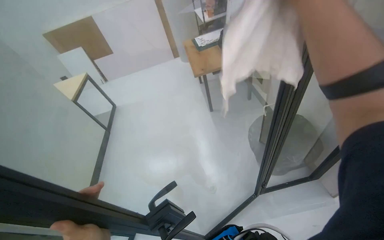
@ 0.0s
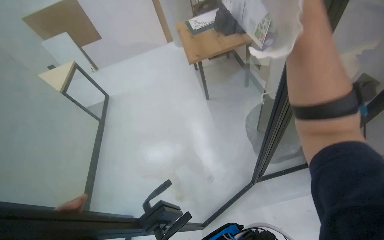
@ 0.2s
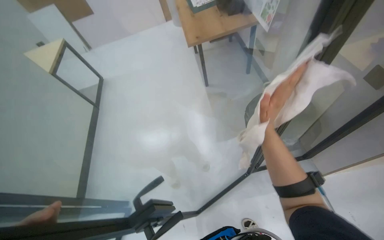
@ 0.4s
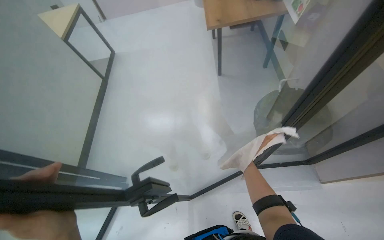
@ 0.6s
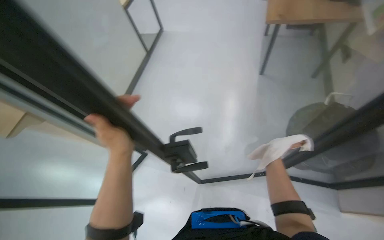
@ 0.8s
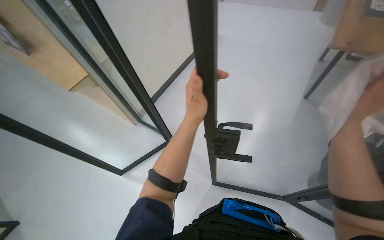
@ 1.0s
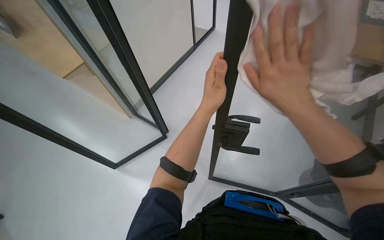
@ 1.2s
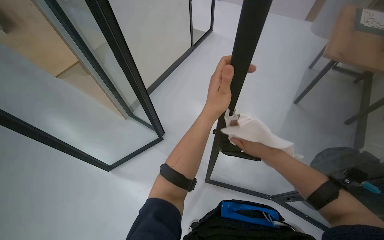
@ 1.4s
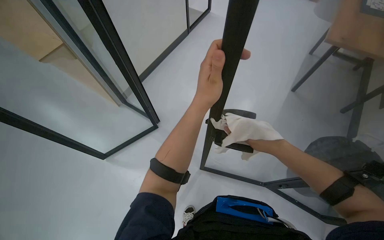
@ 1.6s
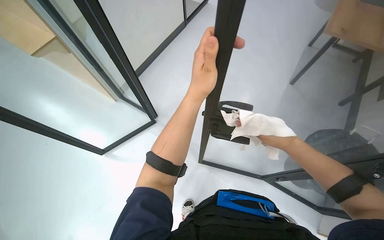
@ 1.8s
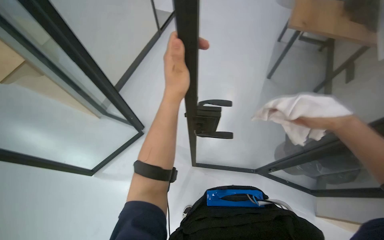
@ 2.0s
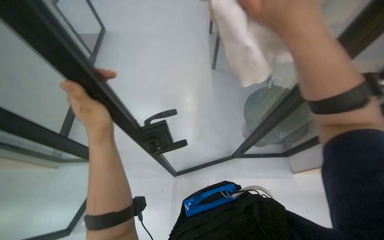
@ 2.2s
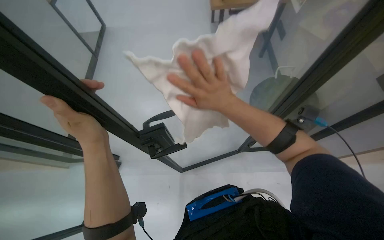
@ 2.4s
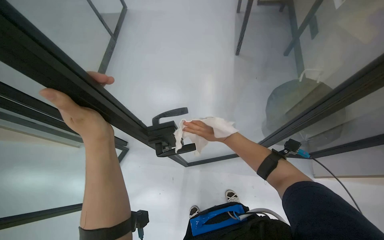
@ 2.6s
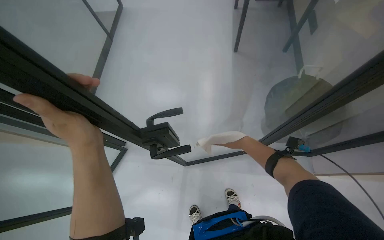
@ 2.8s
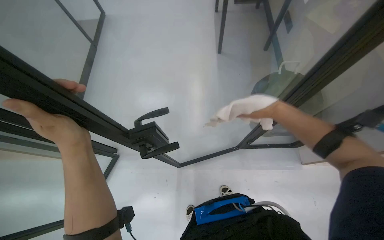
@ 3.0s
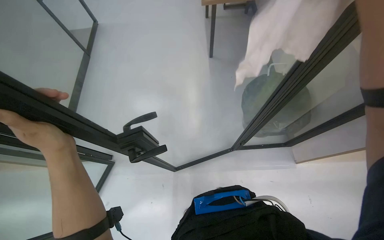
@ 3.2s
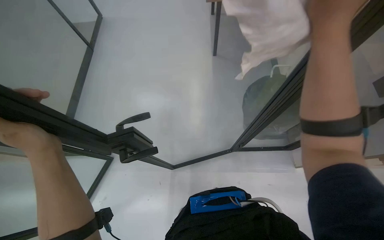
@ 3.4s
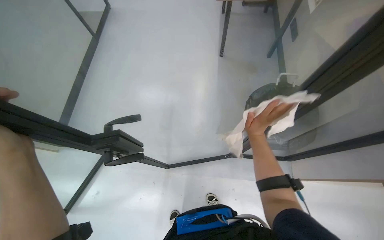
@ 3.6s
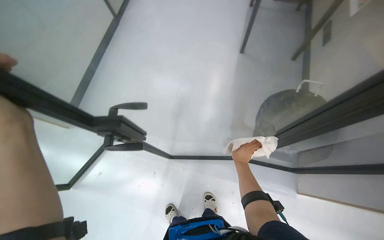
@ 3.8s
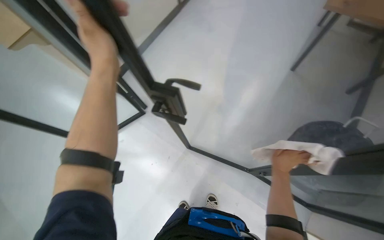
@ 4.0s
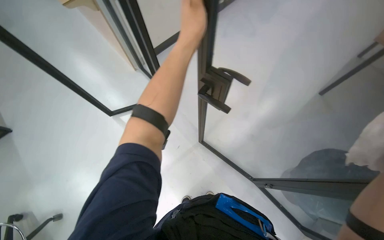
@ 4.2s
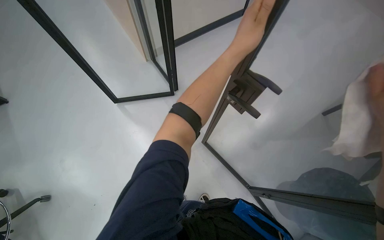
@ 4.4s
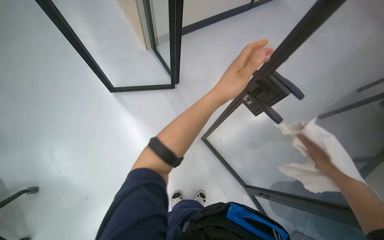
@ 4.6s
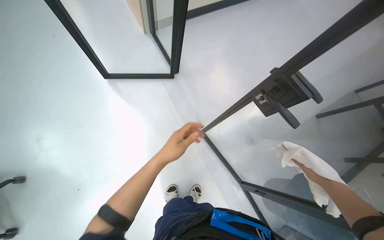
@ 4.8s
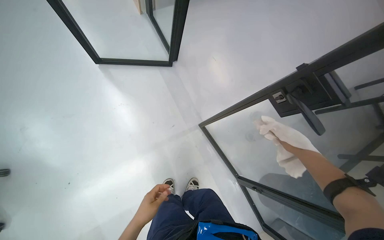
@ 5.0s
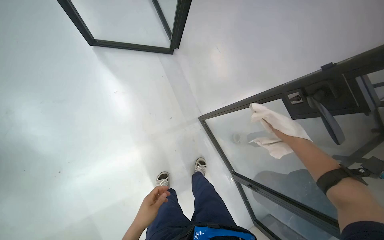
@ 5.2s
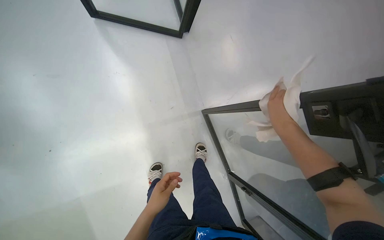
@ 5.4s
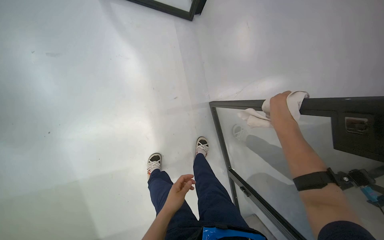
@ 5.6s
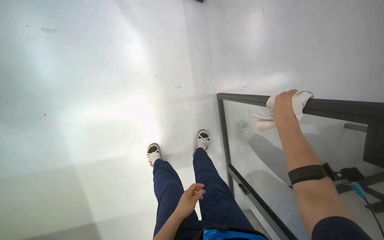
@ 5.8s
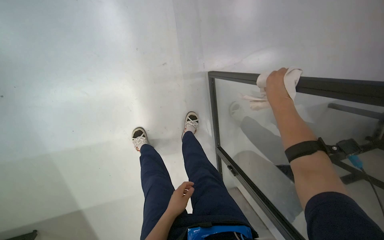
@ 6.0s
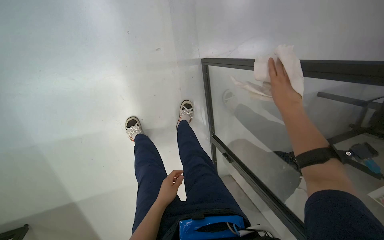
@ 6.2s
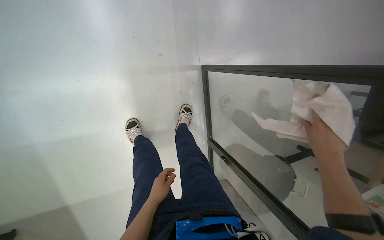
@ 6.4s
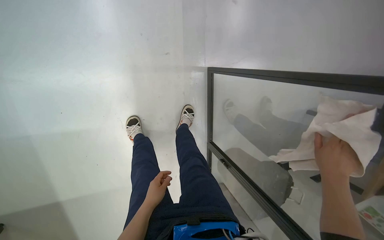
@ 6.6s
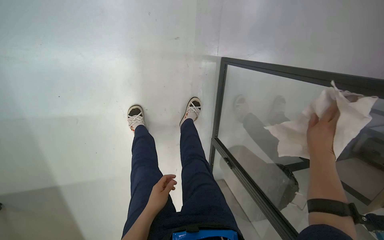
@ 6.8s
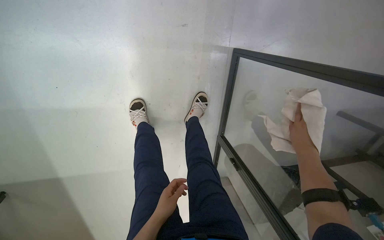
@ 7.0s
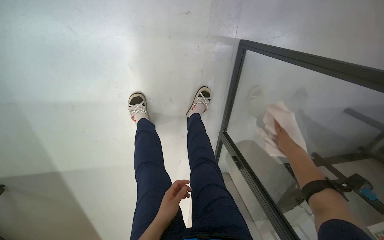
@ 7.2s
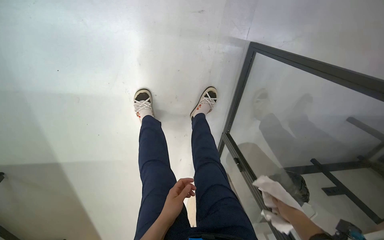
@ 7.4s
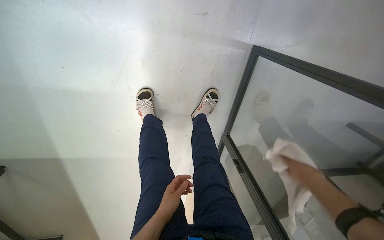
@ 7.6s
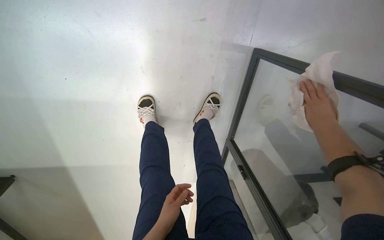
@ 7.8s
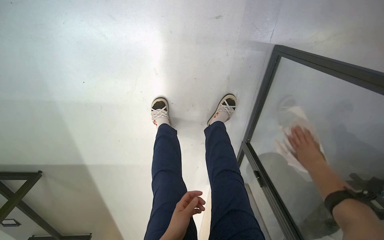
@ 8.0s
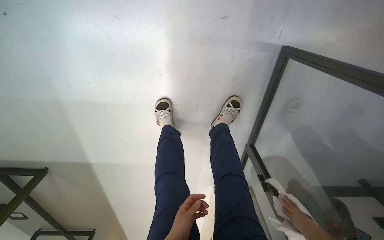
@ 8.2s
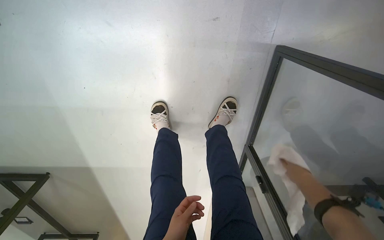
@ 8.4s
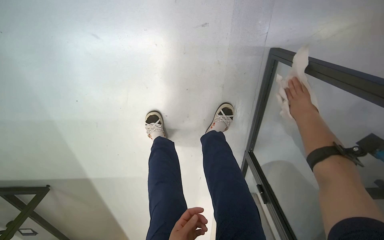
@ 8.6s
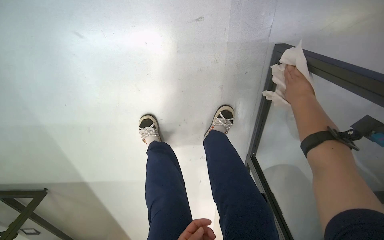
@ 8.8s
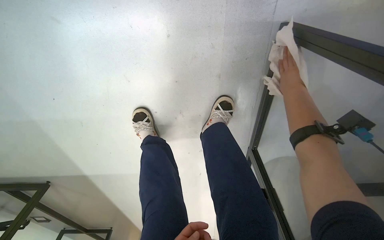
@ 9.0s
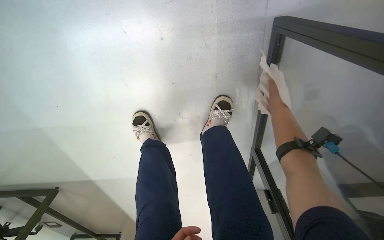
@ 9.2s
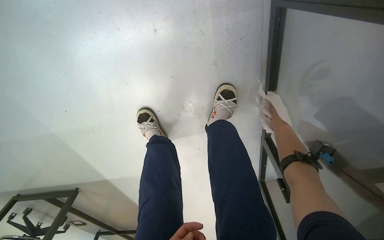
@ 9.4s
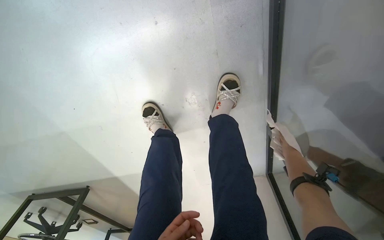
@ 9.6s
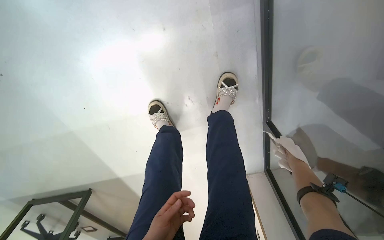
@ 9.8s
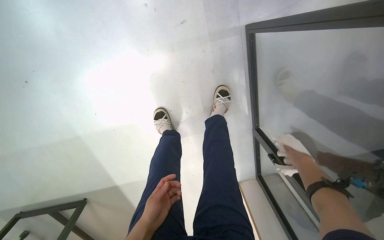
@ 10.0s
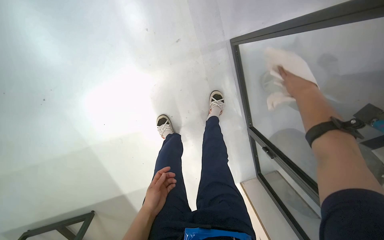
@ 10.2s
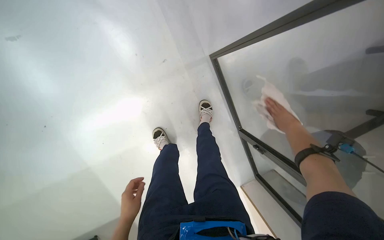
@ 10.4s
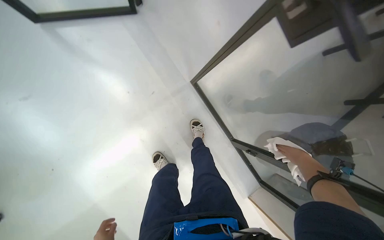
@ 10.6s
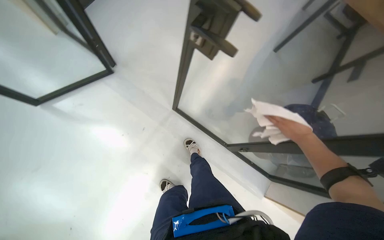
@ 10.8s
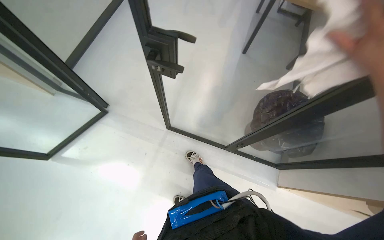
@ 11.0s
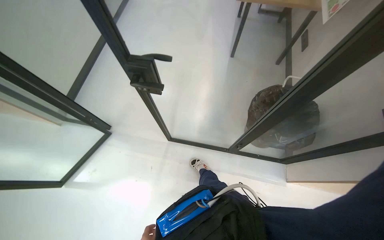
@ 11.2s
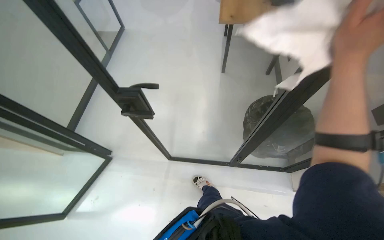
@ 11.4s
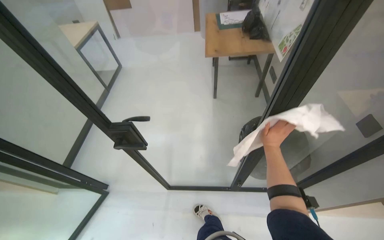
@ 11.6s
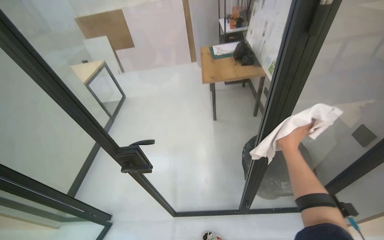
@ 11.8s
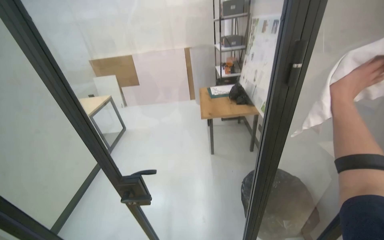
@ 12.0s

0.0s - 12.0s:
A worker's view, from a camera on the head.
Job: wiping surfaces.
The whole recording: Wiping glass door and frame. The worker wipes the glass door and its frame with a white cloth.
0.0s - 1.6s: The head turns to the left by some 30 degrees. The view tips downward by roughly 30 degrees.
1.6s - 3.0s: The head turns to the right by some 40 degrees.
3.0s - 4.4s: The scene rotates clockwise by about 55 degrees.
4.4s - 6.0s: The camera is carried roughly 40 cm. The camera pitches downward, by approximately 30 degrees. Everything in view rotates about 25 degrees clockwise.
6.0s - 7.6s: The right hand moves down the picture, approximately 40 cm.
7.6s - 9.0s: The view swings some 20 degrees to the left.
9.0s - 10.4s: The camera is carried roughly 60 cm. The camera pitches upward, by some 30 degrees.
10.4s - 12.0s: The camera travels some 60 cm. The view tilts approximately 65 degrees upward. Everything in view rotates roughly 65 degrees counterclockwise.

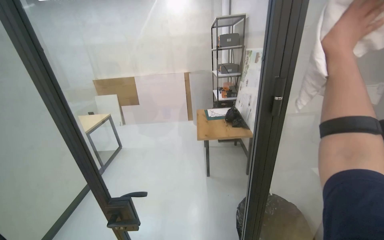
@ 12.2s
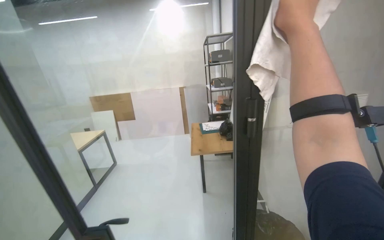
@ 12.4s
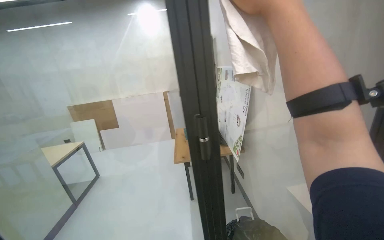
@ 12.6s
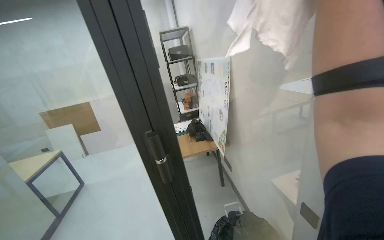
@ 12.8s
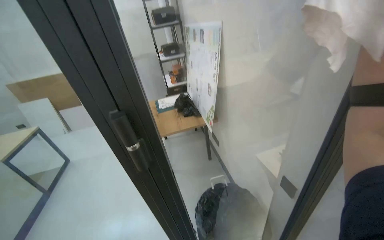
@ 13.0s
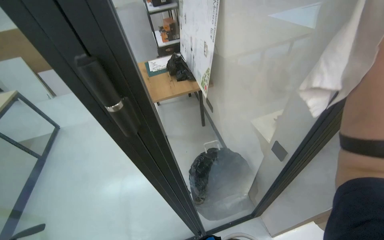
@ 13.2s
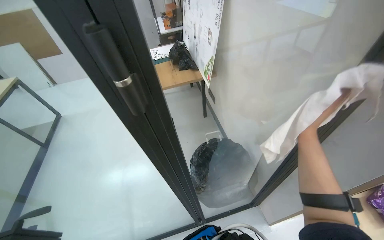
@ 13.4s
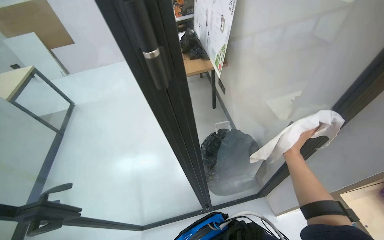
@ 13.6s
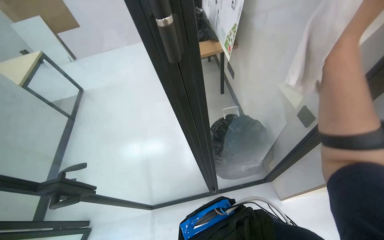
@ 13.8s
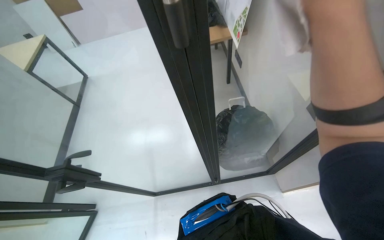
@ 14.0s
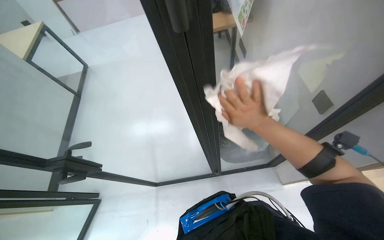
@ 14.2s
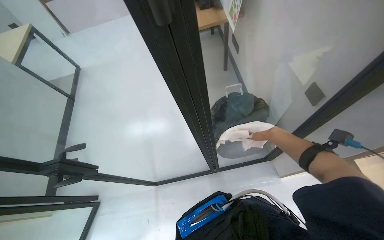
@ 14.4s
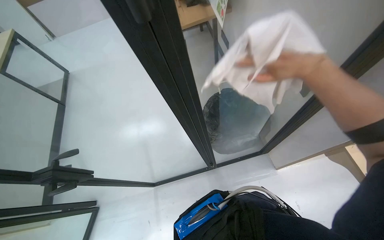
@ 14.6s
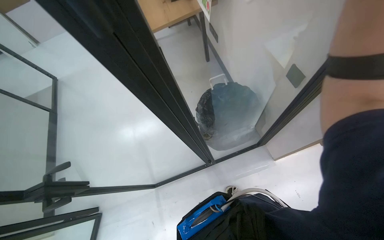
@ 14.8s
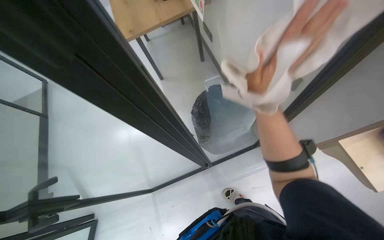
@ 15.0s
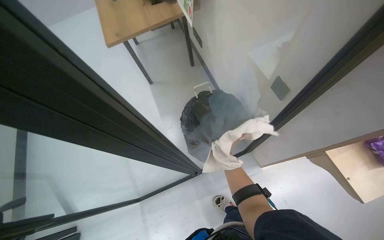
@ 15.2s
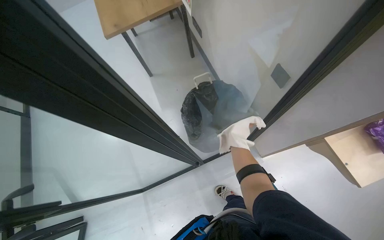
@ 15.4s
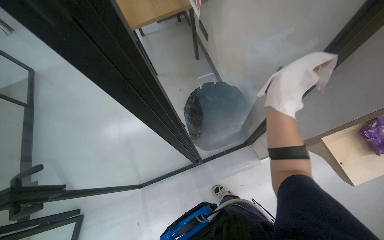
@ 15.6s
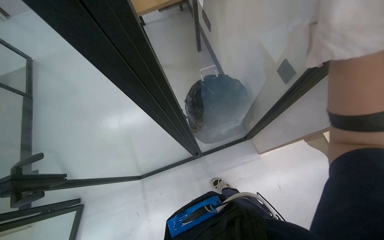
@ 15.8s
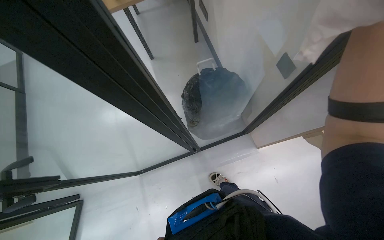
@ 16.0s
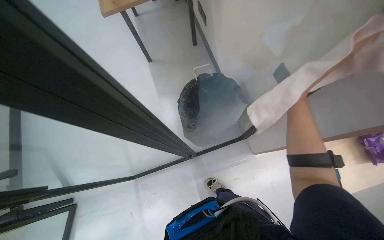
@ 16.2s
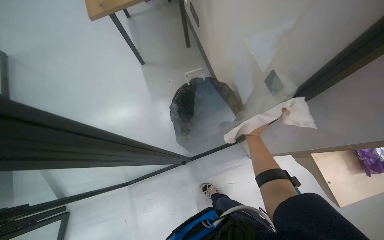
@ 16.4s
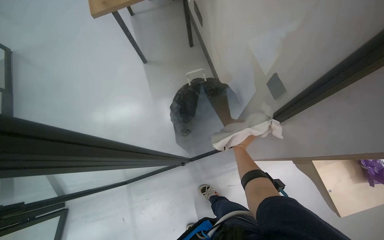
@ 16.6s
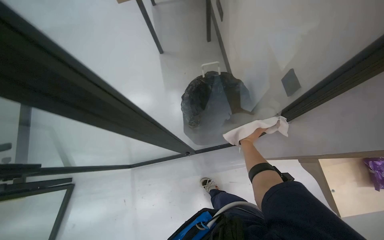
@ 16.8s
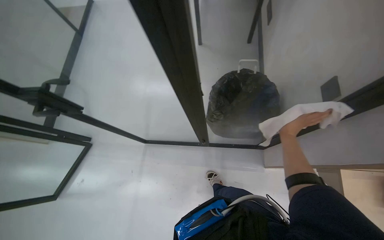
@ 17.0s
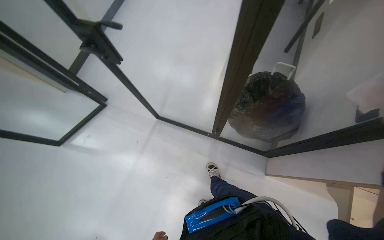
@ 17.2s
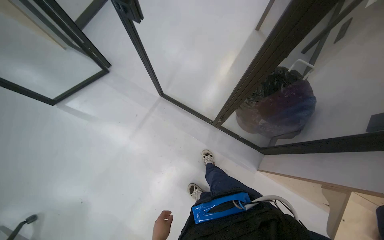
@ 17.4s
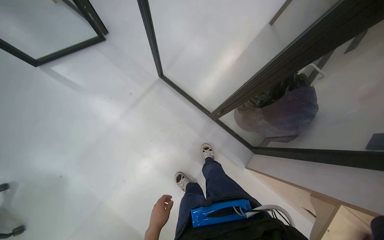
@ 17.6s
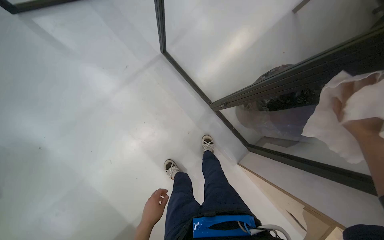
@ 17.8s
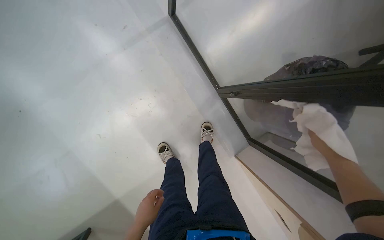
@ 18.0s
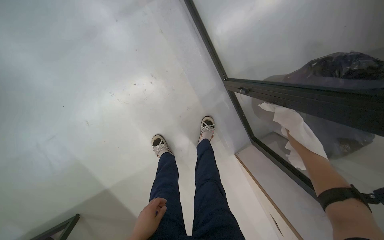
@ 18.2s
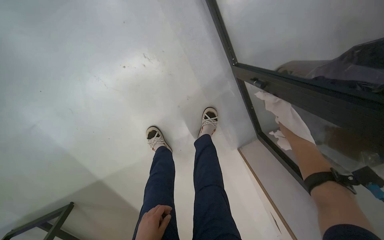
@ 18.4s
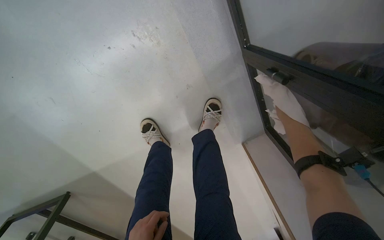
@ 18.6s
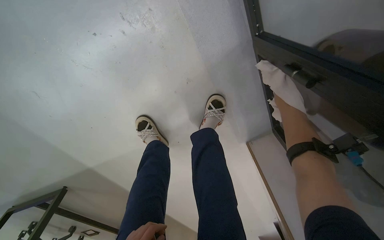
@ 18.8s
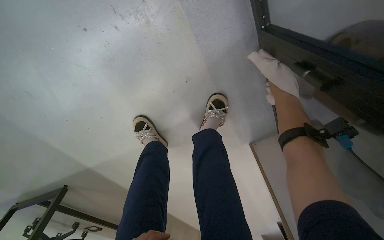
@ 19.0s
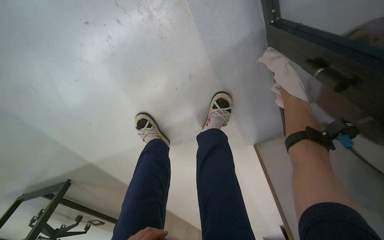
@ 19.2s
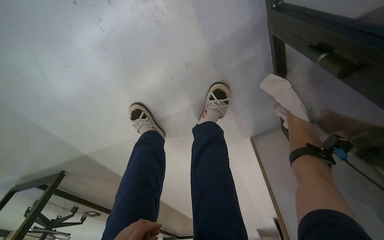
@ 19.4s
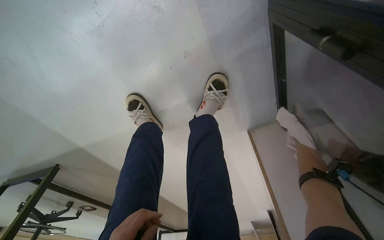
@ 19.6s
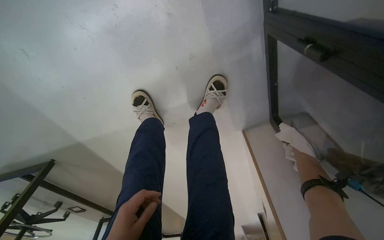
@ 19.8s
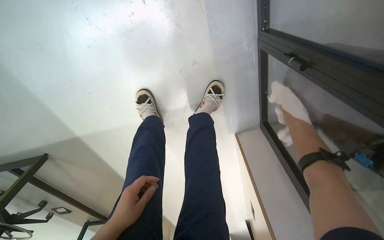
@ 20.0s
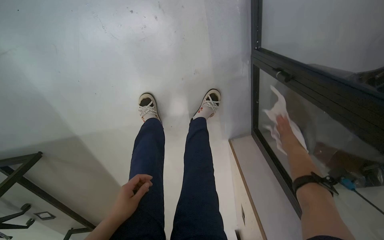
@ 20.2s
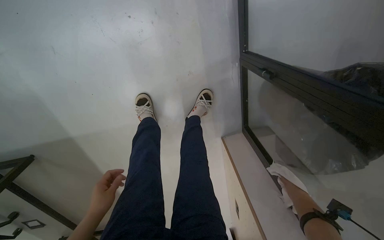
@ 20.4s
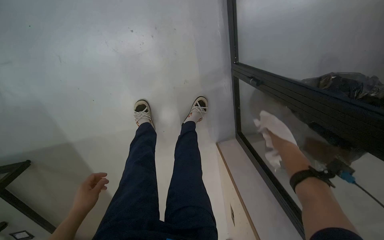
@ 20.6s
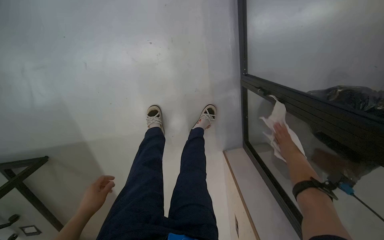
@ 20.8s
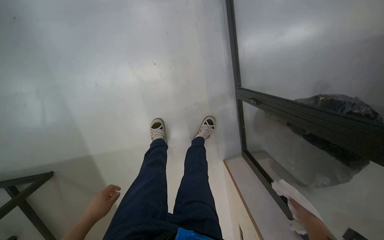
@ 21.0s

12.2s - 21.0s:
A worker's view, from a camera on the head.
Job: wiping surfaces.
The whole recording: Wiping glass door and frame. The worker wipes the glass door and its frame with a white cloth.
12.2s - 13.6s: The wearer looks some 25 degrees further downward.
13.6s - 15.2s: The wearer looks roughly 15 degrees further downward.
16.6s - 18.0s: The wearer moves about 50 cm. The view tilts approximately 25 degrees downward. The scene rotates clockwise by some 75 degrees.
18.0s - 19.6s: The head travels about 50 cm. The wearer looks approximately 25 degrees further downward.
19.6s - 21.0s: The camera travels approximately 50 cm. The camera pitches upward, by about 25 degrees.
